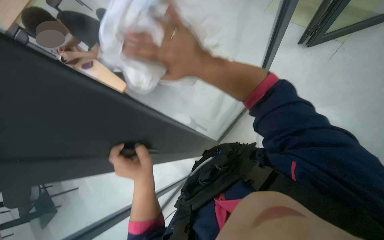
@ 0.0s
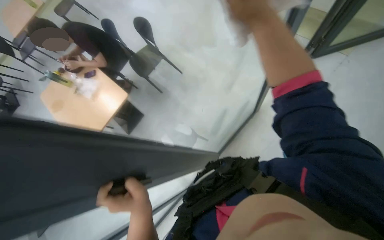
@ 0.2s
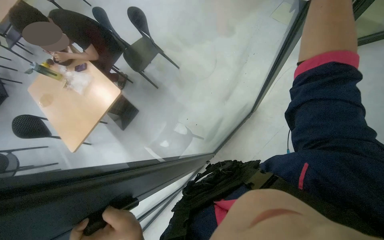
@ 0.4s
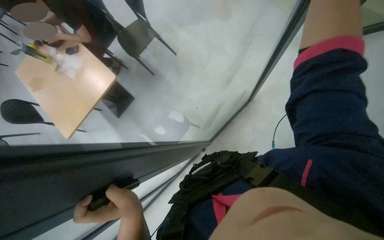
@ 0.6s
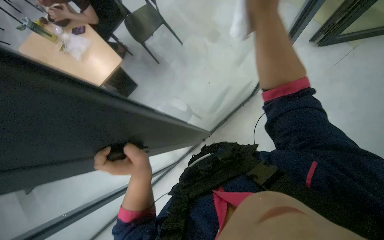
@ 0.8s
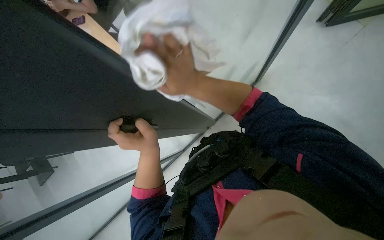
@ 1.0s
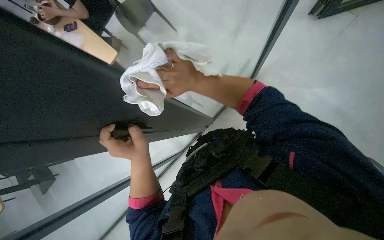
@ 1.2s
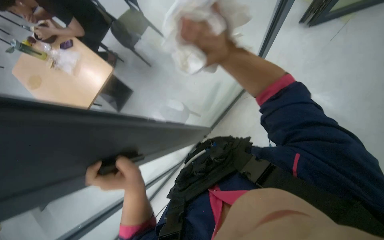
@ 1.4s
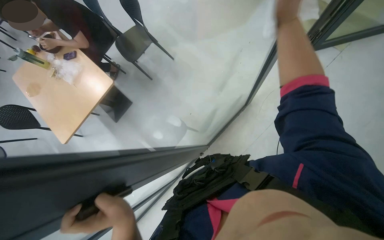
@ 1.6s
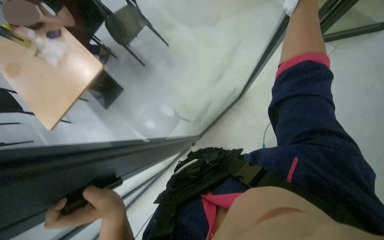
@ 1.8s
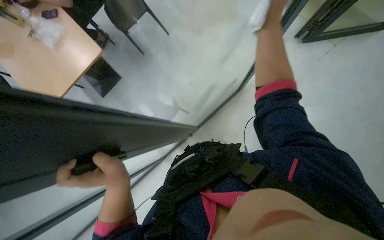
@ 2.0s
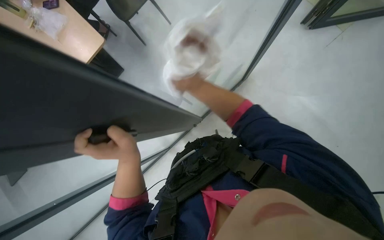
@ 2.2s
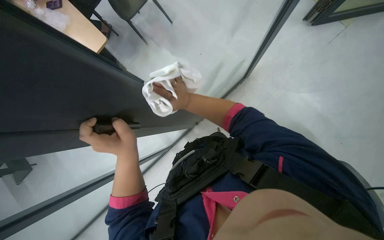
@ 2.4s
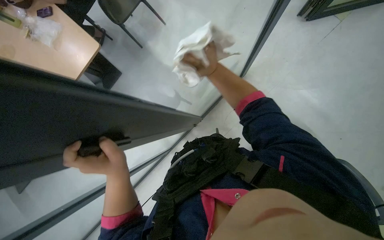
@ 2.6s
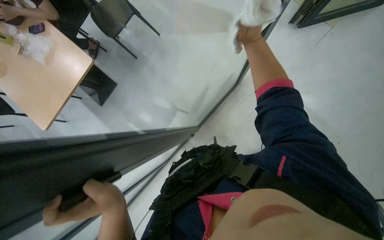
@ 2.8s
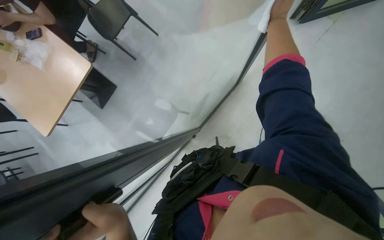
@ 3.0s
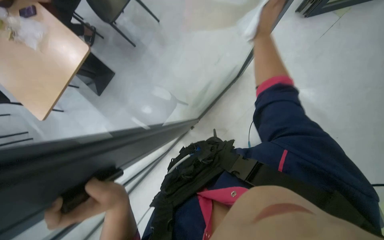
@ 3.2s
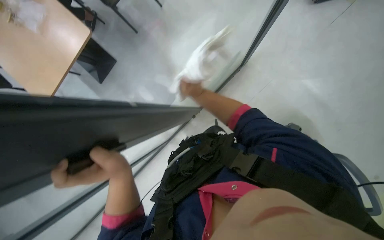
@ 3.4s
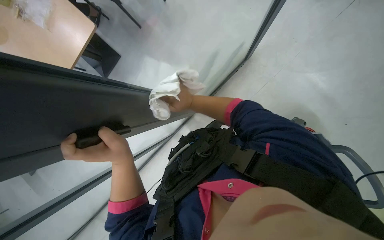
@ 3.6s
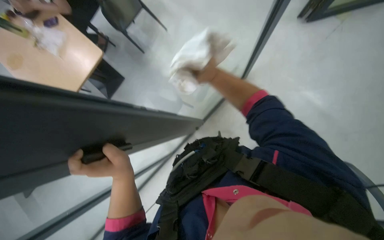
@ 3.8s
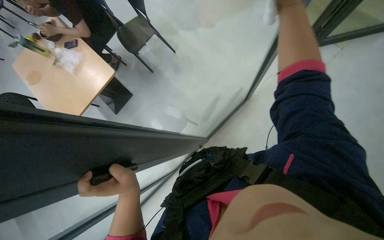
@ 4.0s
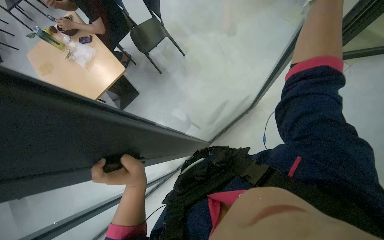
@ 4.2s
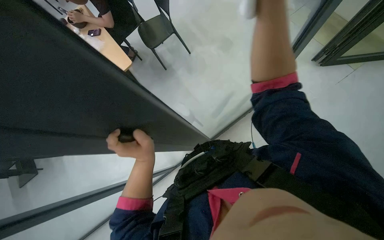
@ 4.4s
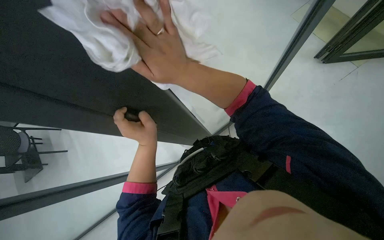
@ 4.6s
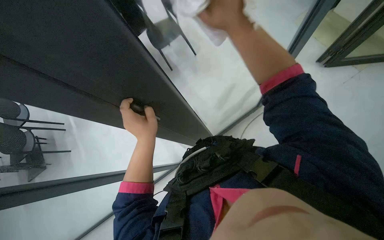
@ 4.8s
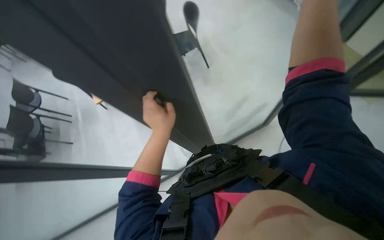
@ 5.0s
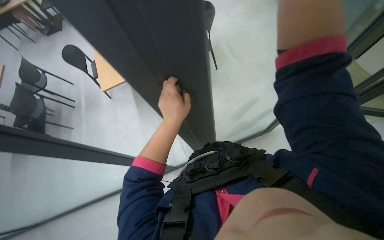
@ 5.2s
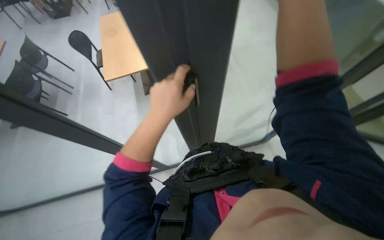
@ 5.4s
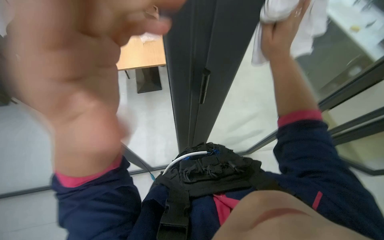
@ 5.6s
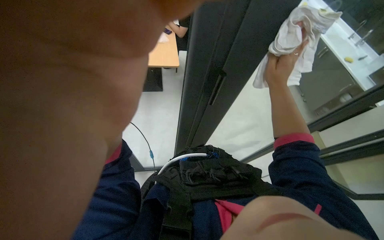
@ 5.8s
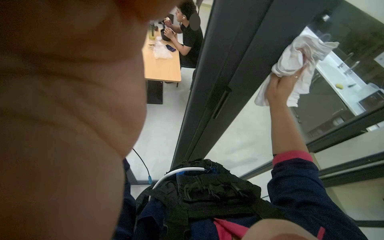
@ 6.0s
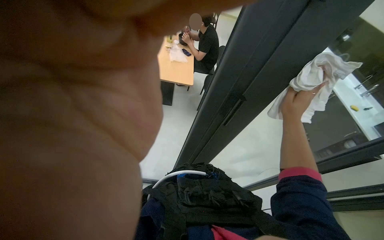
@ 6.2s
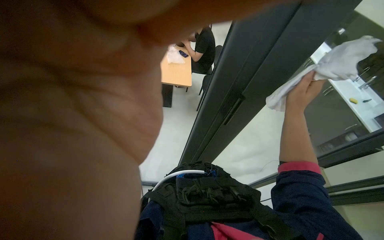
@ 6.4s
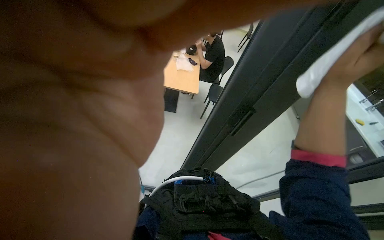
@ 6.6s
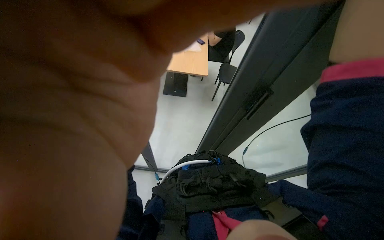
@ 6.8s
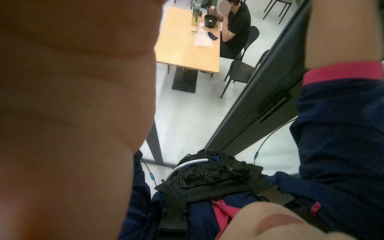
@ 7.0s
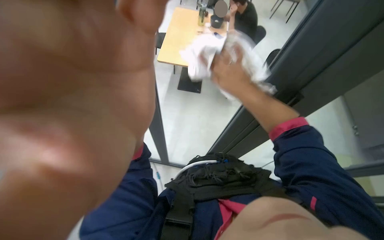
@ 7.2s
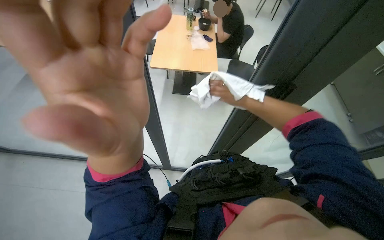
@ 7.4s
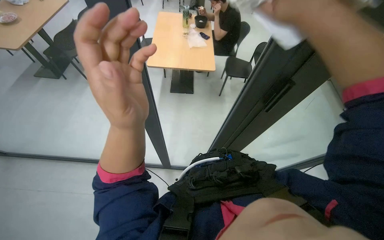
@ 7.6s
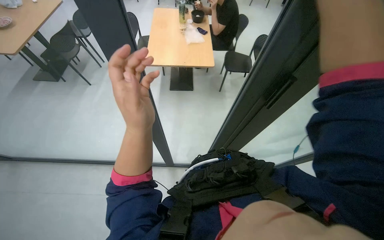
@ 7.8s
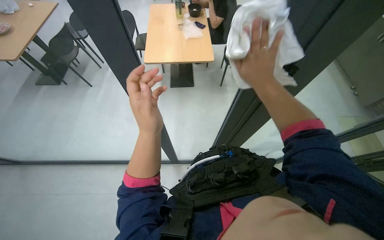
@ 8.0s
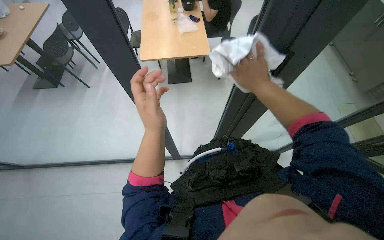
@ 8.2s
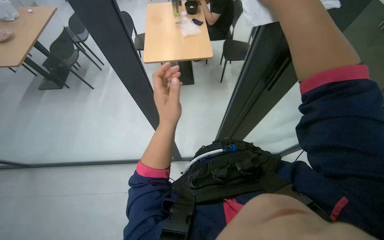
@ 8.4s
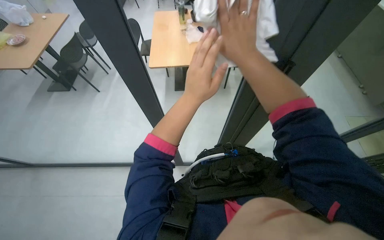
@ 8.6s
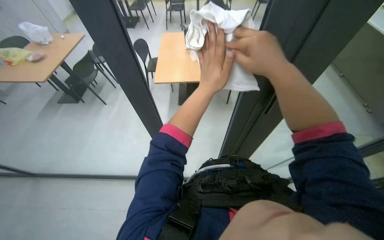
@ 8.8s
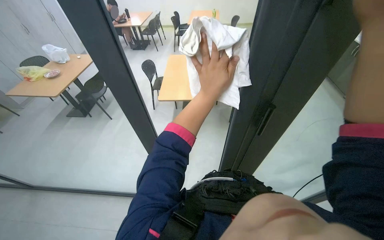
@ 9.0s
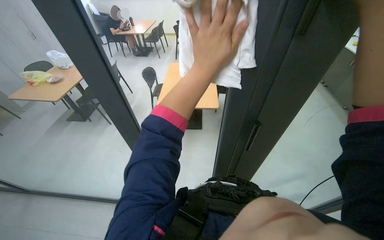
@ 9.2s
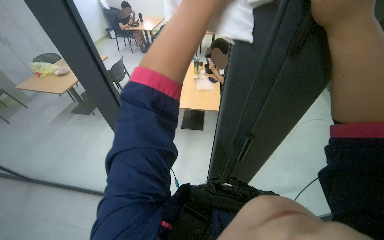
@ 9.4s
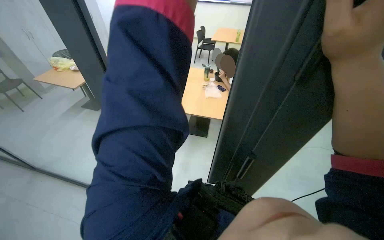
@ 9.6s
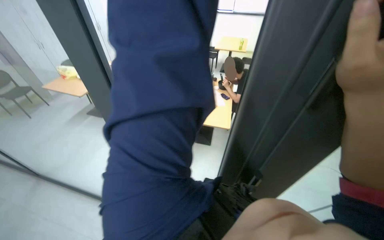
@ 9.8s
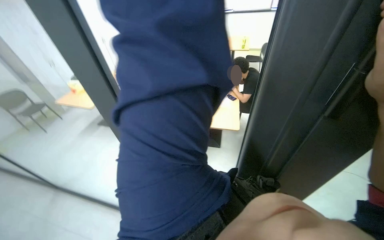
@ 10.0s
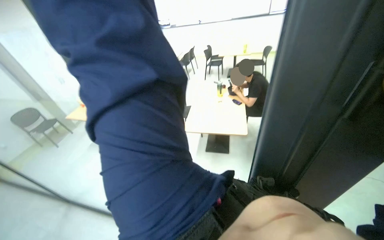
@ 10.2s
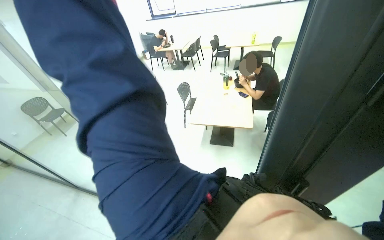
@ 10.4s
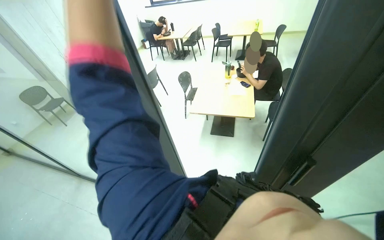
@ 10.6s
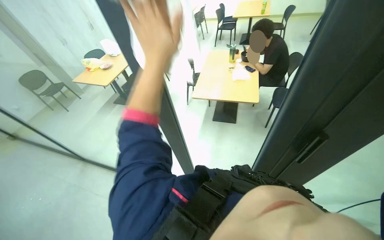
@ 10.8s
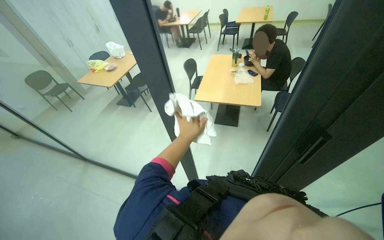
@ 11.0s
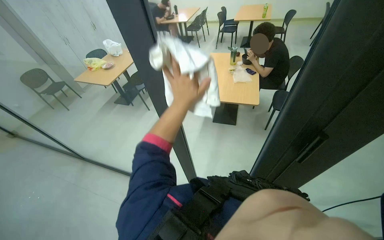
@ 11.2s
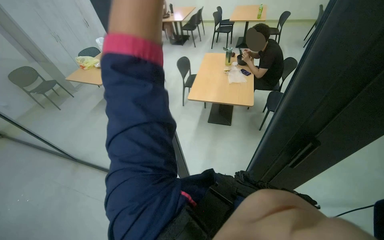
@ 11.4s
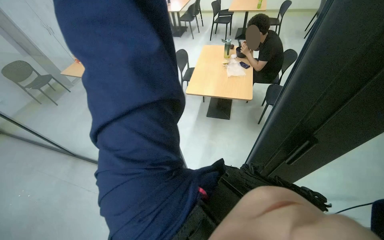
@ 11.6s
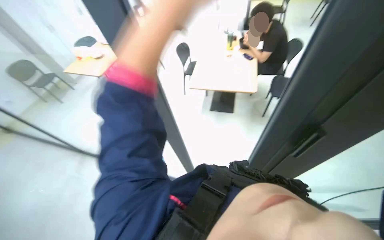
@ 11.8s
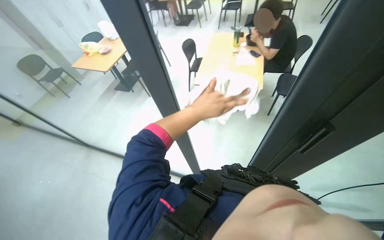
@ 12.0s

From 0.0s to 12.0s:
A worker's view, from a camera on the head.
Job: wiping surfaces.
The whole recording: Wiping glass partition. The worker wipes the glass partition with a white cloth.
From 0.0s to 1.6s: The right hand swings left and right, roughly 25 cm each way, with 2 reversals.
From 1.6s to 3.0s: The right hand moves farther from the camera, about 15 cm, and goes to the left and returns, some 35 cm each way.
From 3.0s to 4.4s: The right hand moves left and right over some 30 cm, changing direction 2 times.
From 4.4s to 6.0s: The view tips upward by about 15 degrees. The scene turns approximately 40 degrees clockwise in the picture.
From 7.6s to 9.0s: The left hand heads to the right and up the picture, covering roughly 20 cm.

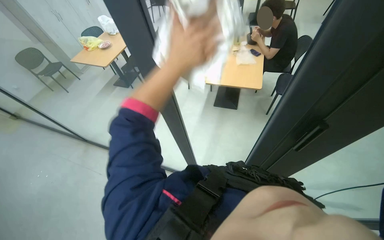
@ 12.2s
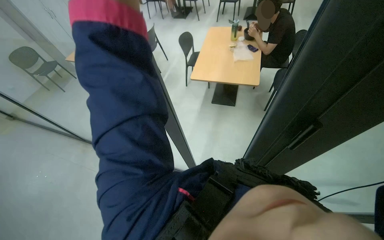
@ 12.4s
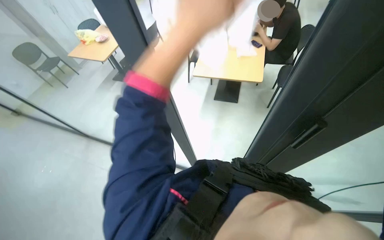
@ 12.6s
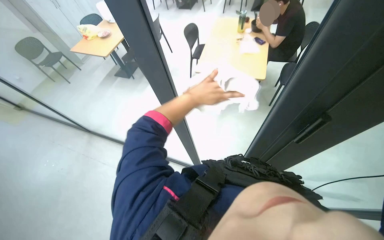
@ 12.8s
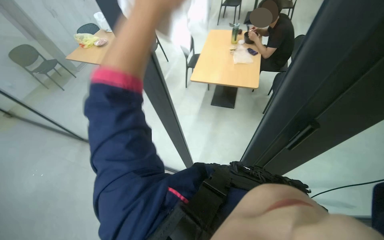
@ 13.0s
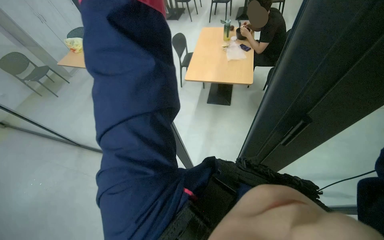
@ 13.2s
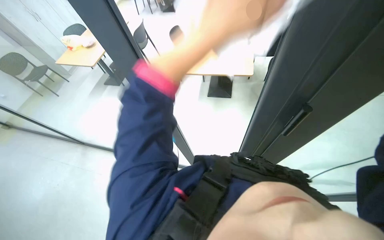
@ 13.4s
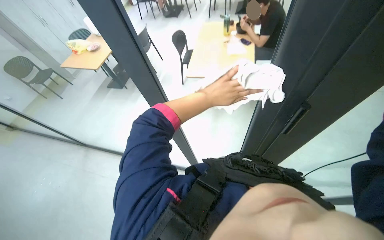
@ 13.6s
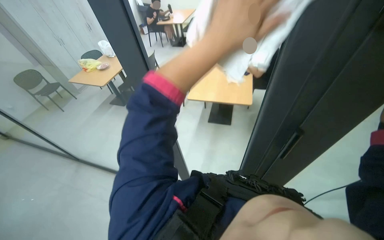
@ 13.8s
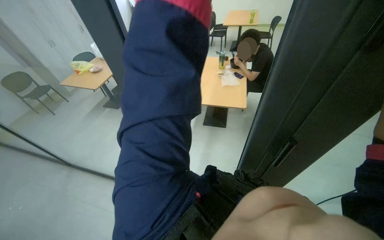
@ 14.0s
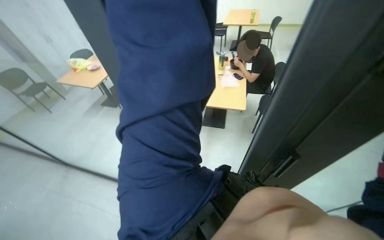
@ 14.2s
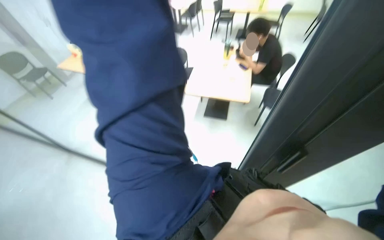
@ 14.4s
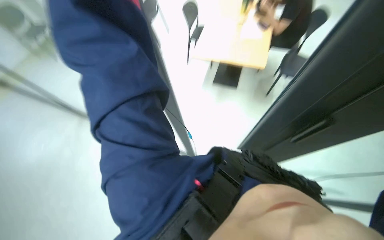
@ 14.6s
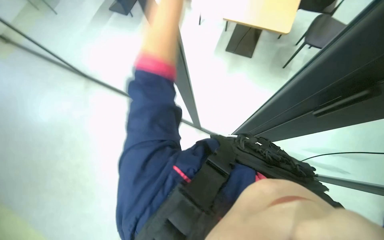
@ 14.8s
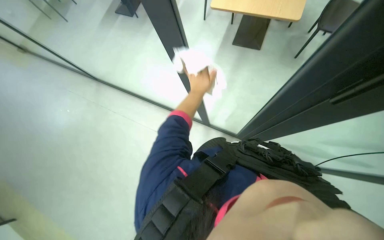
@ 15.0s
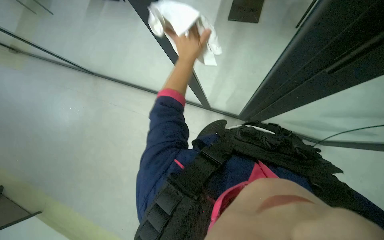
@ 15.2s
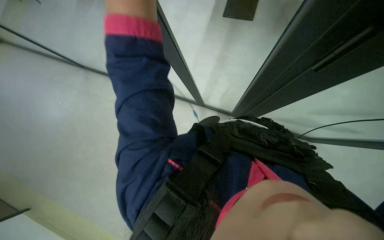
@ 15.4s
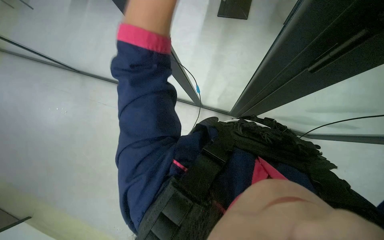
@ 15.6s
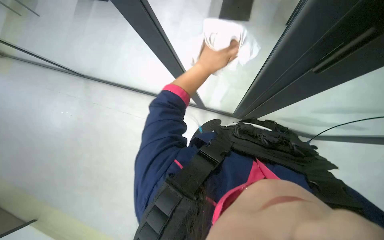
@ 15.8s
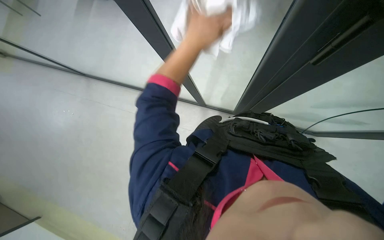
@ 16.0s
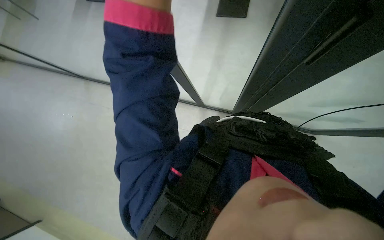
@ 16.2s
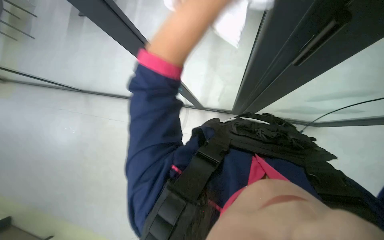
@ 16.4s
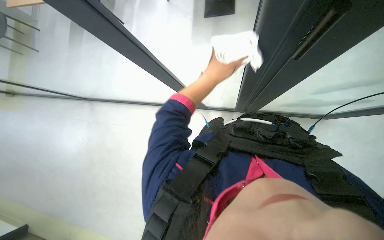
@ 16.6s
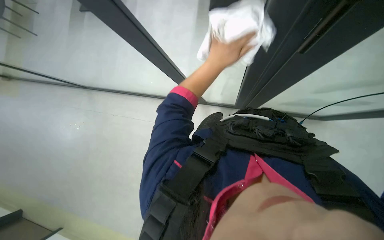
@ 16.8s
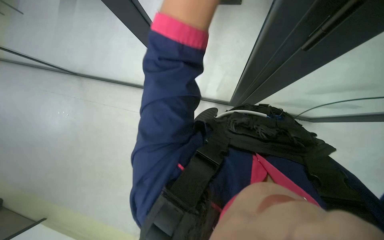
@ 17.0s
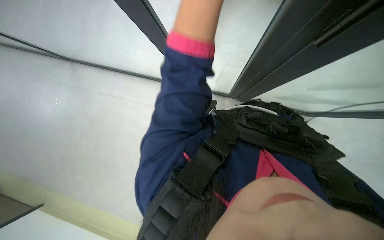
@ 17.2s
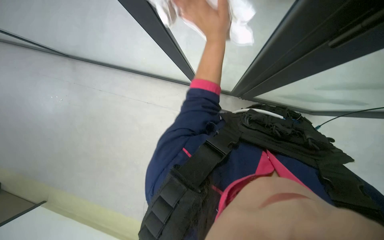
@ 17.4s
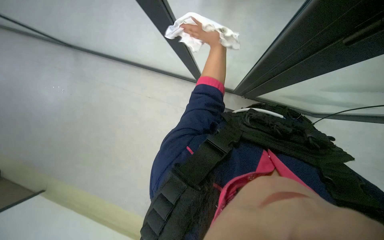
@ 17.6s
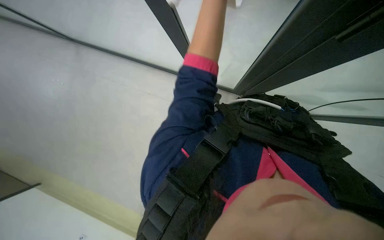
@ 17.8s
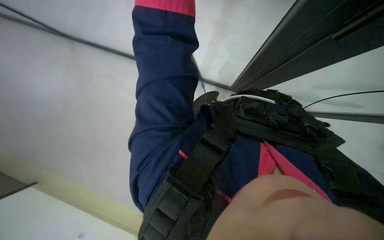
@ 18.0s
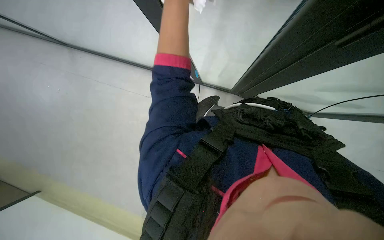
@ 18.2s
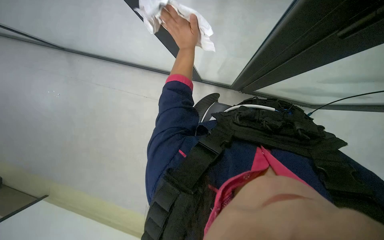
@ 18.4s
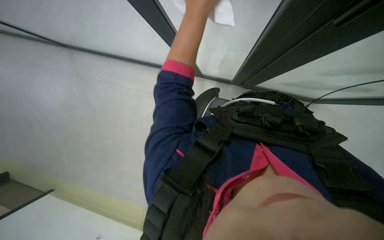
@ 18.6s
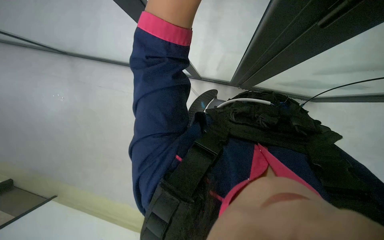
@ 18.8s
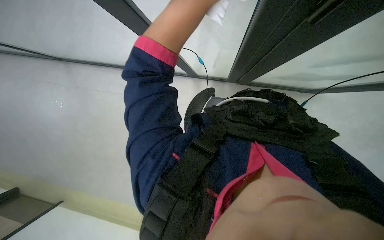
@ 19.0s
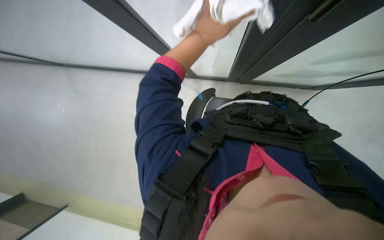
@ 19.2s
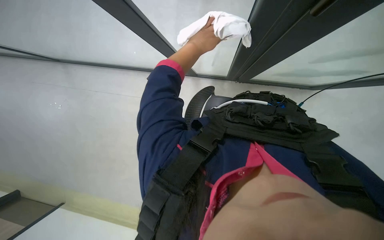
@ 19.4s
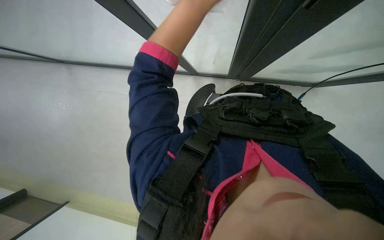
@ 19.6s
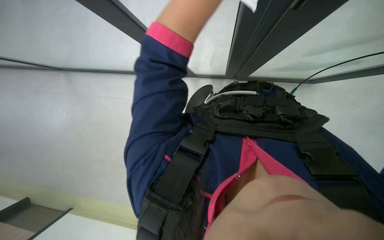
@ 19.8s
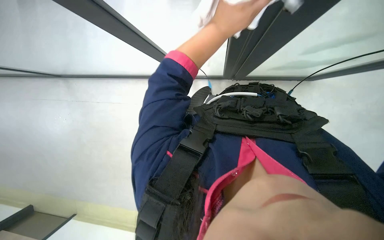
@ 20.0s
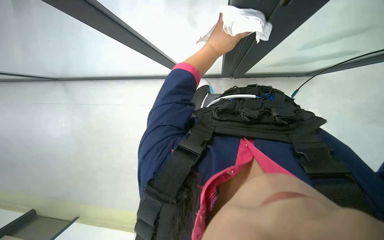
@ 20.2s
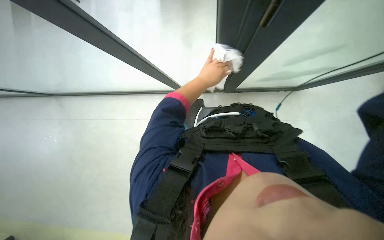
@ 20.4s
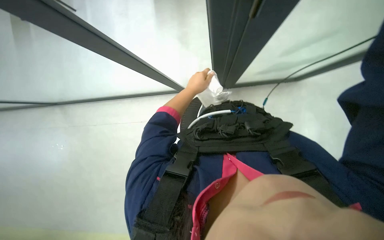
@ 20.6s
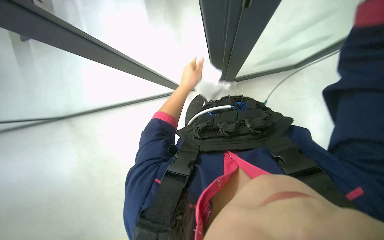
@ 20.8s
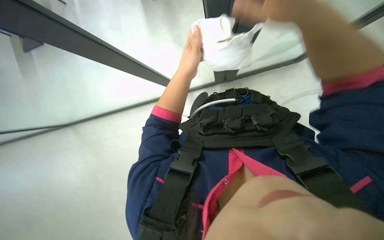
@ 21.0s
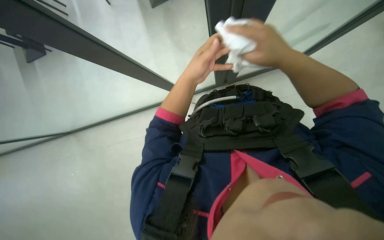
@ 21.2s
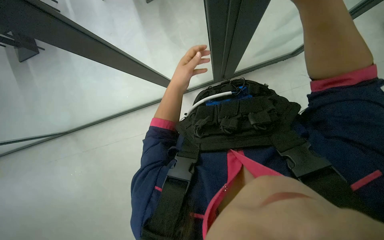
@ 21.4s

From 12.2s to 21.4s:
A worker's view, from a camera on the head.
Job: wiping surfaces.
The whole recording: Wiping glass partition. The worker wipes the glass partition with a white cloth.
From 13.8s to 15.2s: The view tips downward by roughly 40 degrees.
From 15.2s to 16.8s: The left hand goes up and down the picture, about 30 cm each way, reversing 3 times.
From 19.8s to 21.4s: The left hand moves down the picture, about 15 cm.
